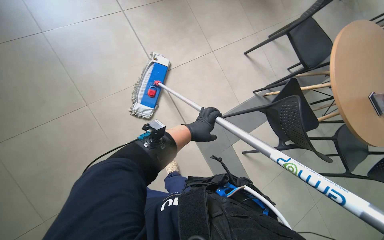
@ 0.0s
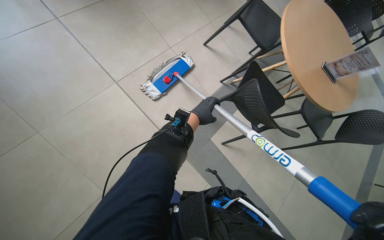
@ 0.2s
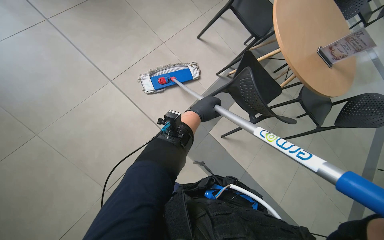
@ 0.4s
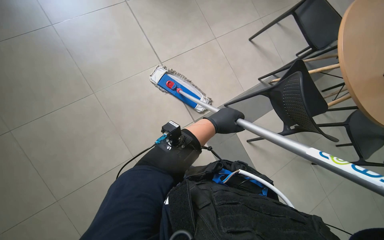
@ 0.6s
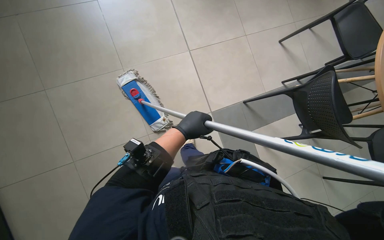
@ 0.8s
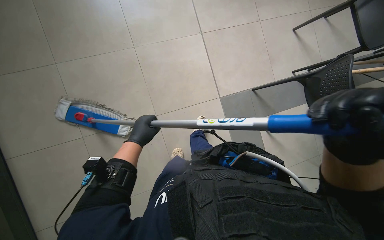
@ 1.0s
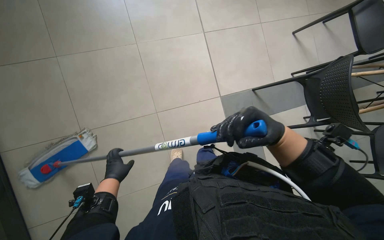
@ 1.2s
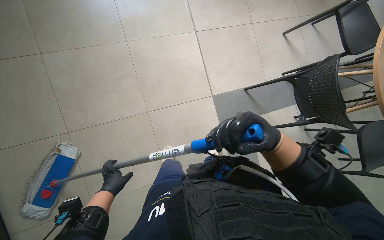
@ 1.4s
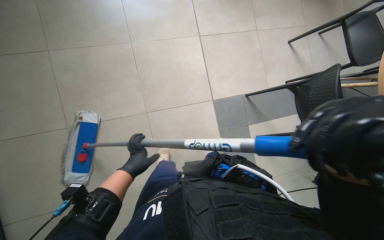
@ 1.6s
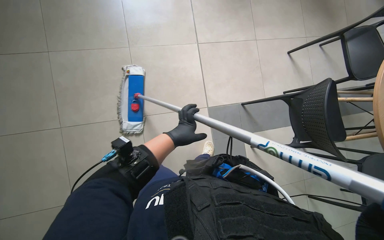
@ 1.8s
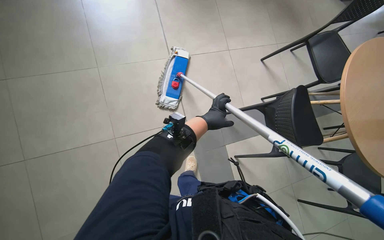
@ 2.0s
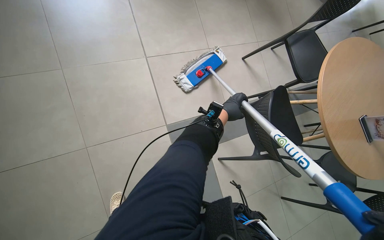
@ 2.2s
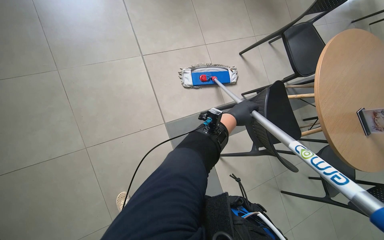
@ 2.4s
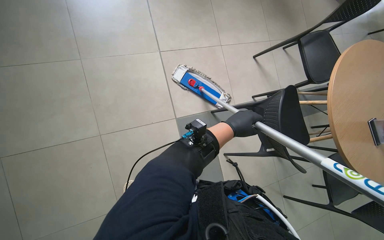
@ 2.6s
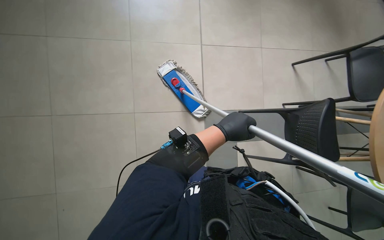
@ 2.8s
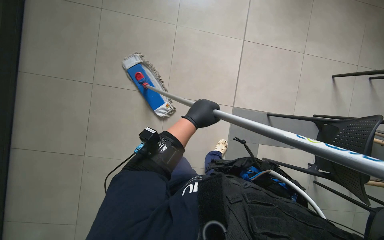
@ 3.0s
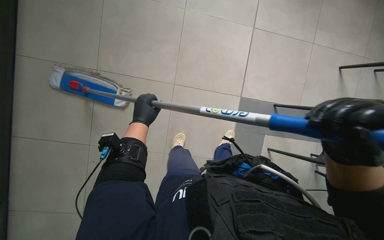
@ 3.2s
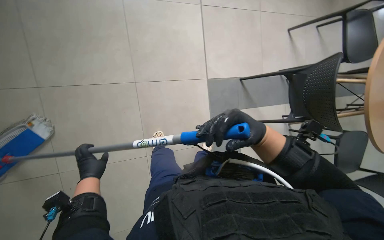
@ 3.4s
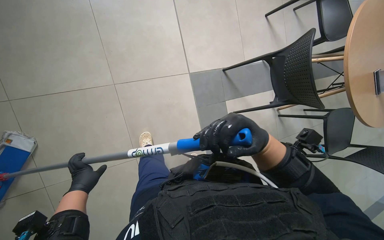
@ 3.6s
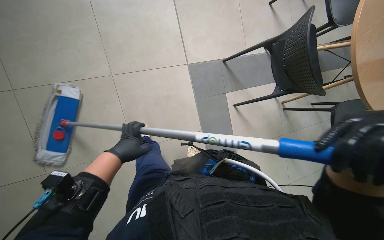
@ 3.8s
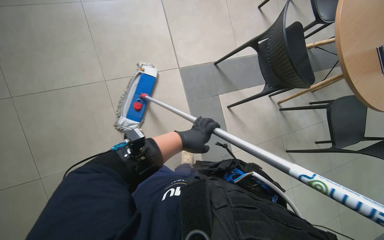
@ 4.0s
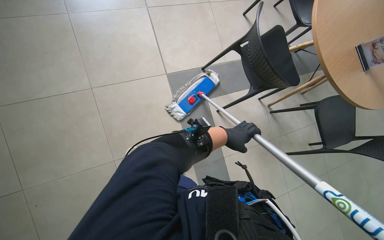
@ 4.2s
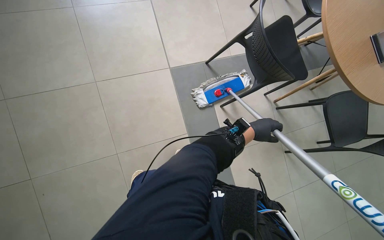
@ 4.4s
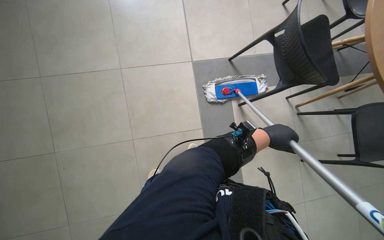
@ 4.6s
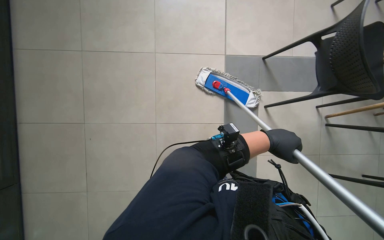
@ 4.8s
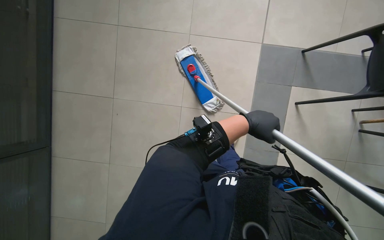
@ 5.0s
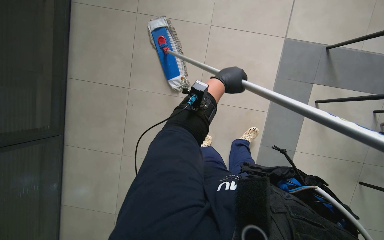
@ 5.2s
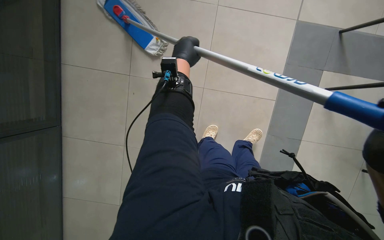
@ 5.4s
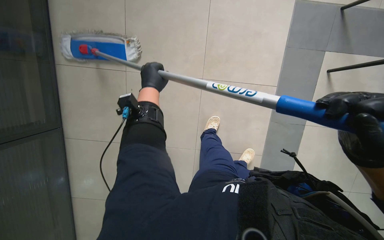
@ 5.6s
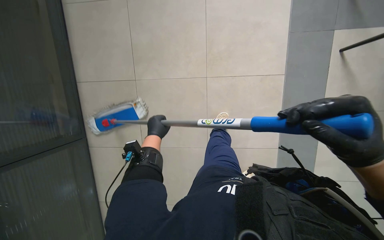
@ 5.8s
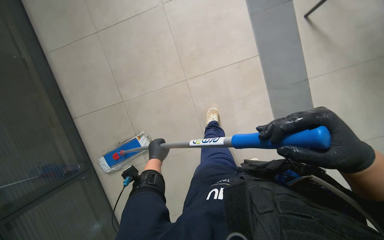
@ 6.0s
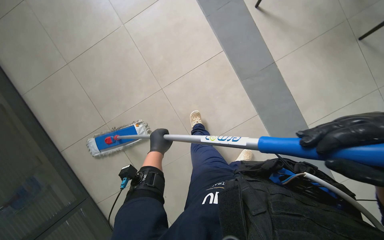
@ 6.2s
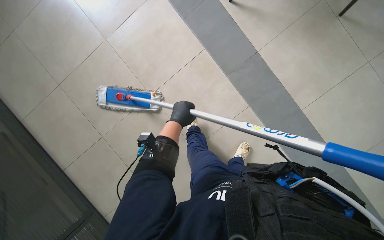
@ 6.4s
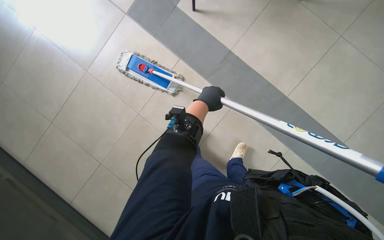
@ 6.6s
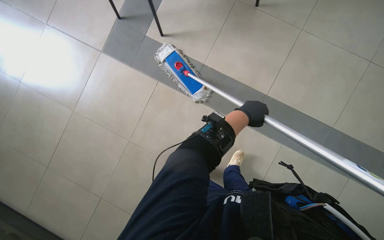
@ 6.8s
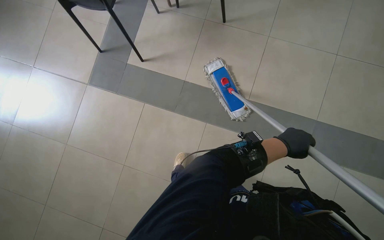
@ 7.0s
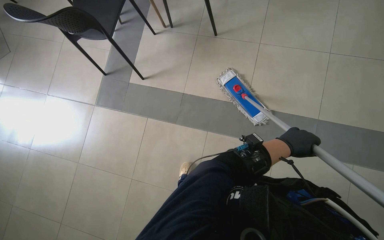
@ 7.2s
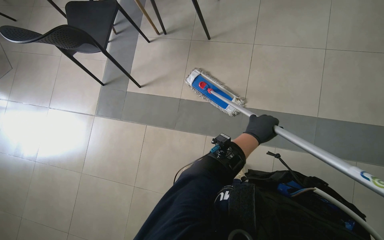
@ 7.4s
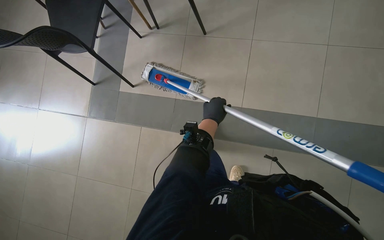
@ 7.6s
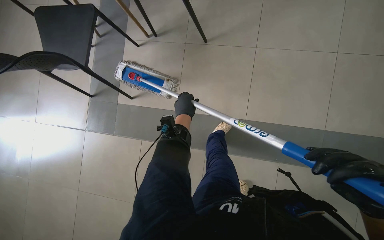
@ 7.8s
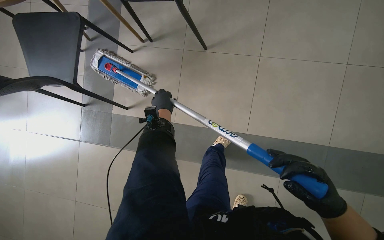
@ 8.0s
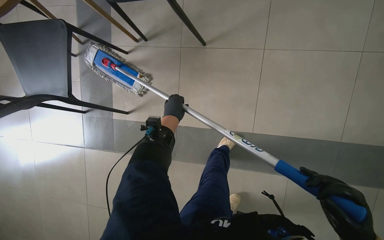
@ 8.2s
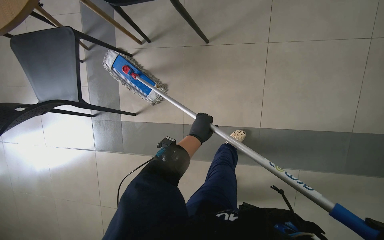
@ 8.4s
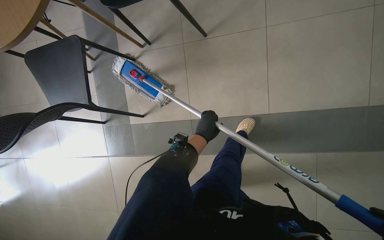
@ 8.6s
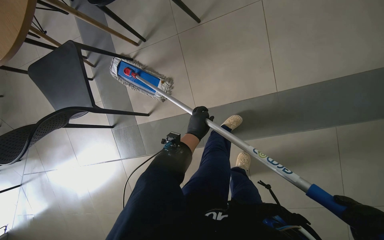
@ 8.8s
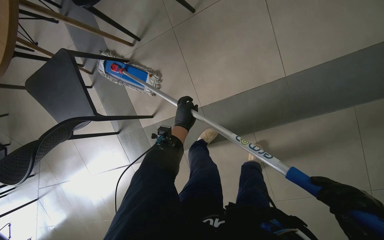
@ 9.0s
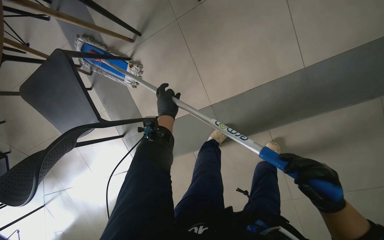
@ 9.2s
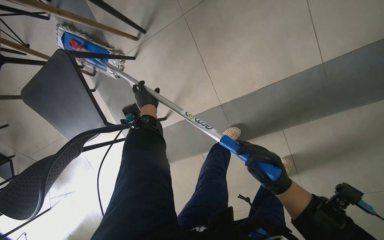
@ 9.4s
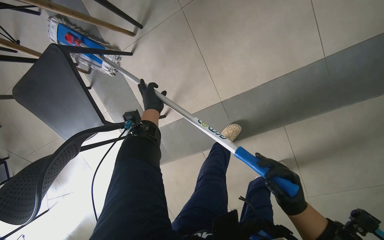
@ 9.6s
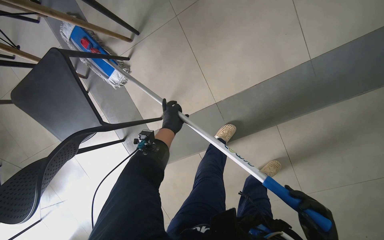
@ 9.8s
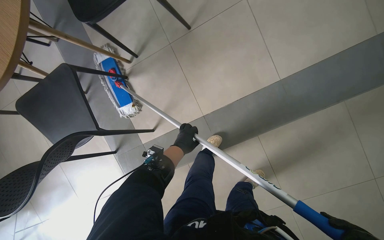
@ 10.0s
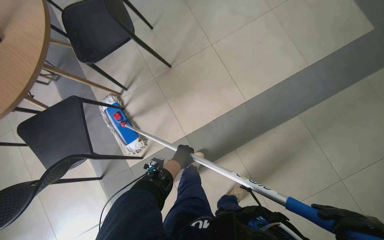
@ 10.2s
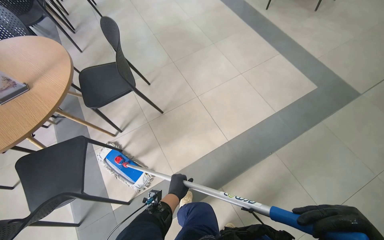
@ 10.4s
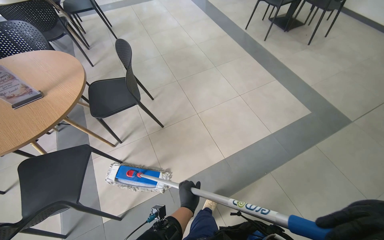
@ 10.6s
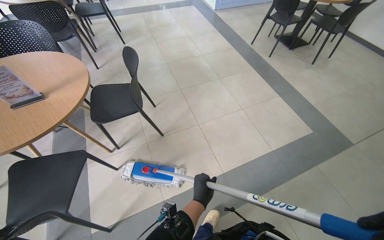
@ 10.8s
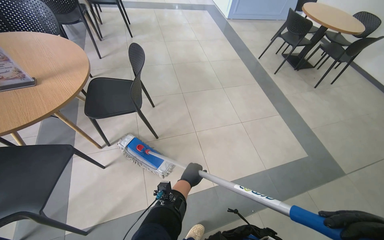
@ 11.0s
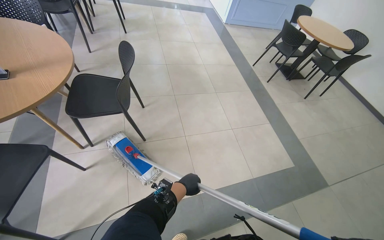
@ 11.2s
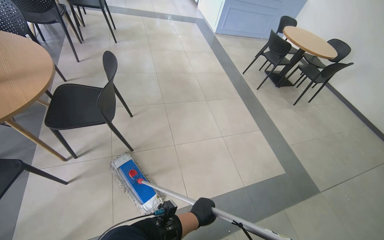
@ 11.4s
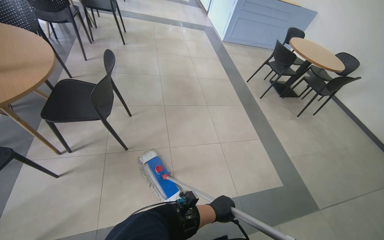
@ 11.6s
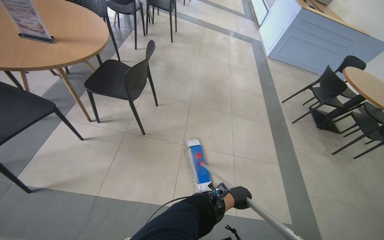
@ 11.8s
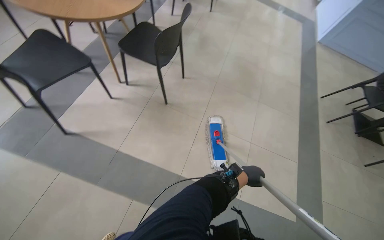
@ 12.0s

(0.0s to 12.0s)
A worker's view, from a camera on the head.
Job: mopping floor.
The whole recording: Mopping cafe floor. The worker mops the cafe floor, moving around tables and chairs, and periodically cleans the mop head in a bucket.
1.6s - 3.0s: The wearer's head swings approximately 35 degrees to the left.
4.4s - 6.0s: The view swings roughly 15 degrees to the left. The view tips downward by about 20 degrees.
6.0s - 7.6s: The camera travels roughly 60 cm. The camera pitches upward, by some 20 degrees. The scene rotates counterclockwise by approximately 55 degrees.
9.0s - 10.4s: The wearer looks about 15 degrees further to the right. The view tips upward by some 35 degrees.
10.4s - 12.0s: The head rotates approximately 50 degrees to the left.

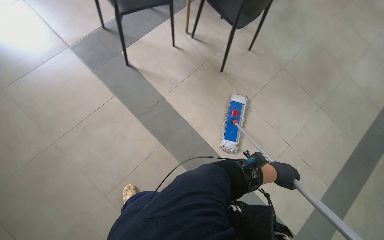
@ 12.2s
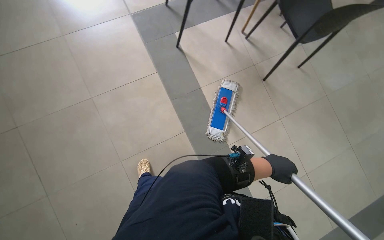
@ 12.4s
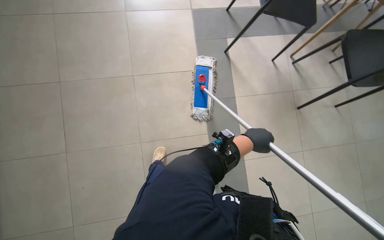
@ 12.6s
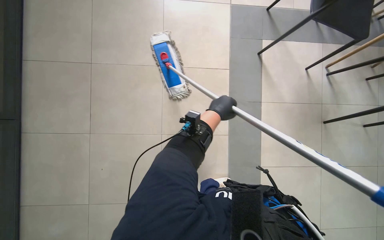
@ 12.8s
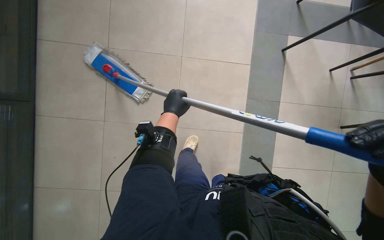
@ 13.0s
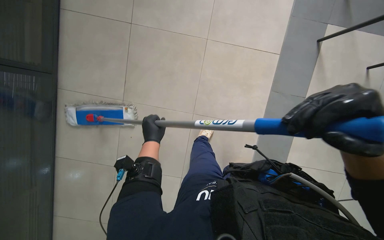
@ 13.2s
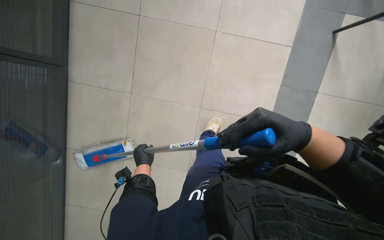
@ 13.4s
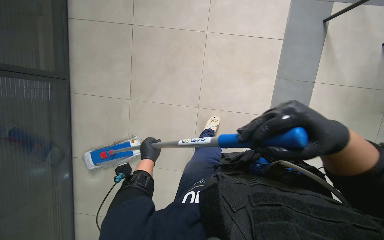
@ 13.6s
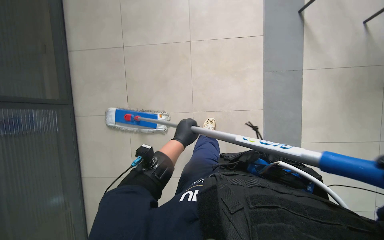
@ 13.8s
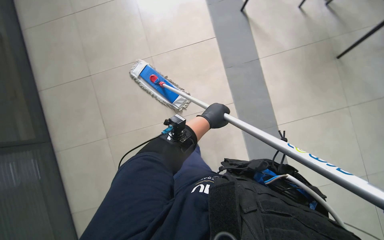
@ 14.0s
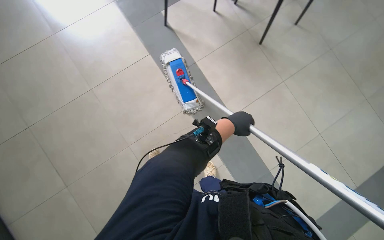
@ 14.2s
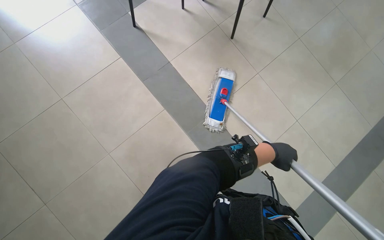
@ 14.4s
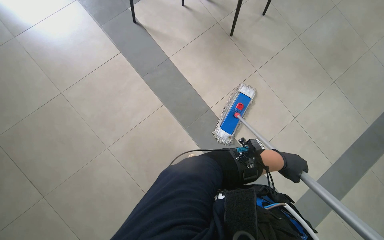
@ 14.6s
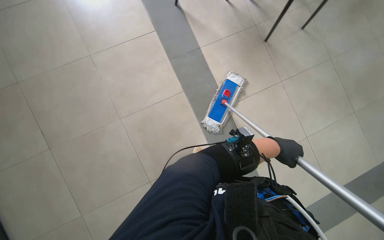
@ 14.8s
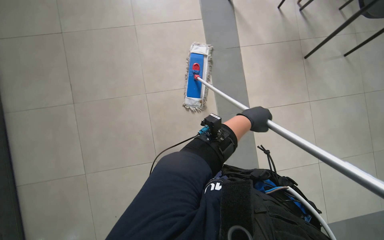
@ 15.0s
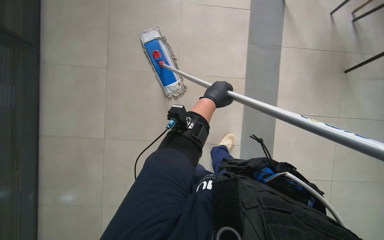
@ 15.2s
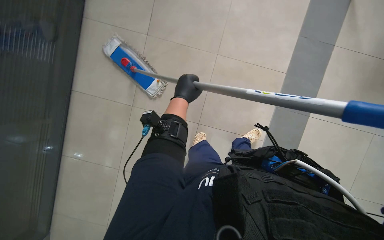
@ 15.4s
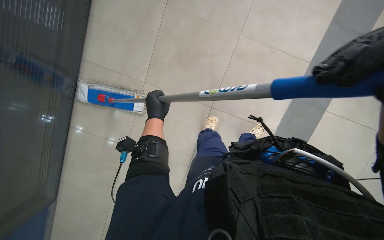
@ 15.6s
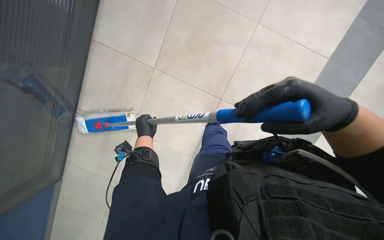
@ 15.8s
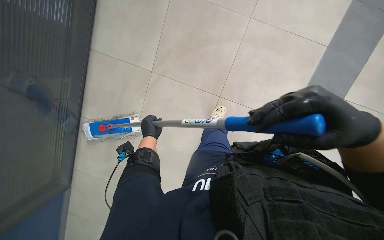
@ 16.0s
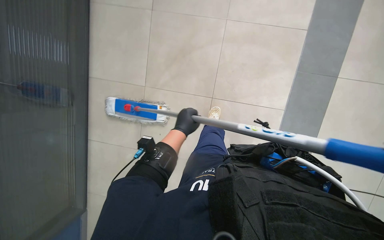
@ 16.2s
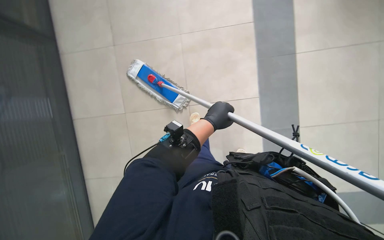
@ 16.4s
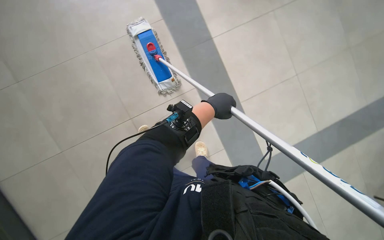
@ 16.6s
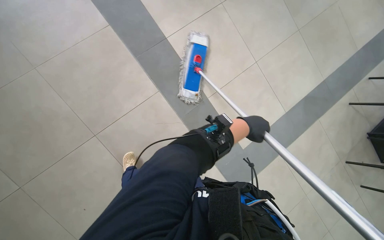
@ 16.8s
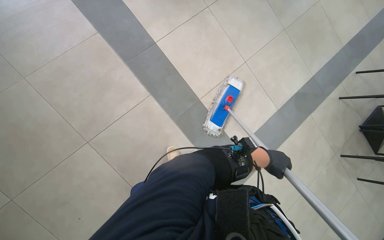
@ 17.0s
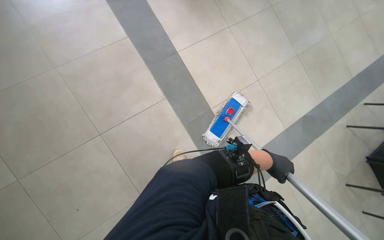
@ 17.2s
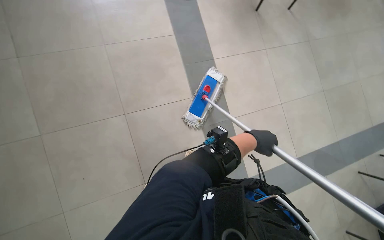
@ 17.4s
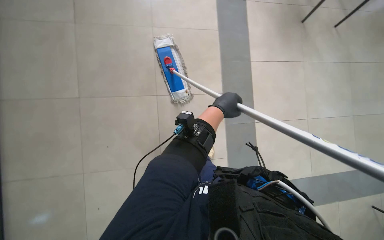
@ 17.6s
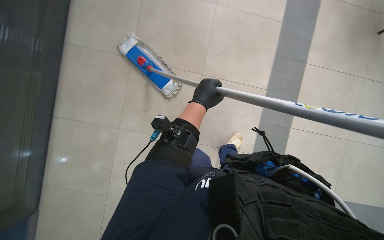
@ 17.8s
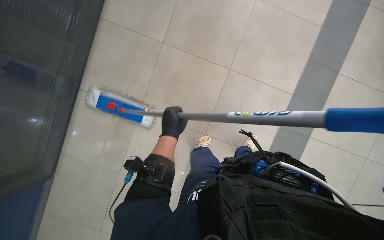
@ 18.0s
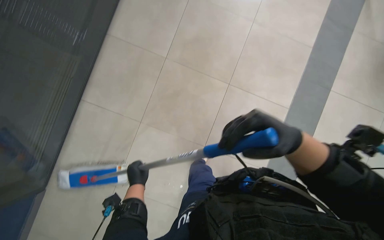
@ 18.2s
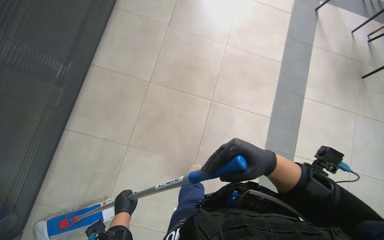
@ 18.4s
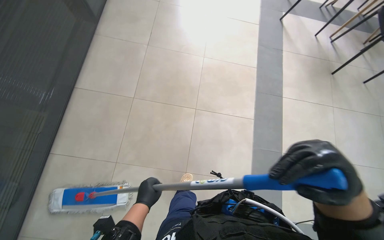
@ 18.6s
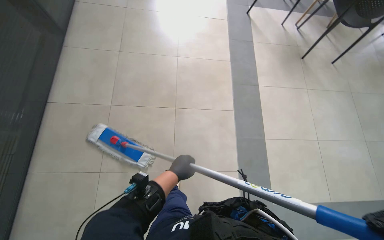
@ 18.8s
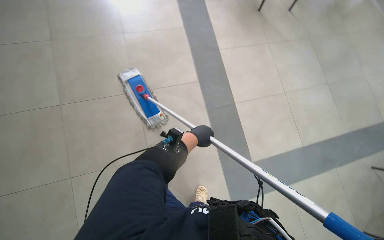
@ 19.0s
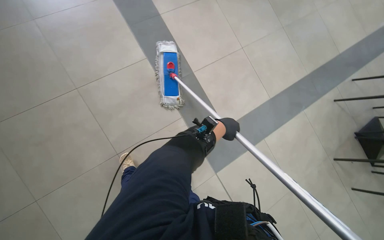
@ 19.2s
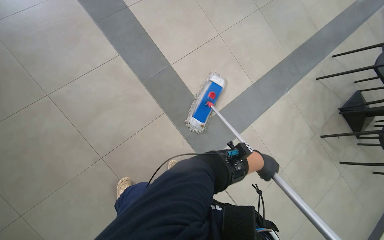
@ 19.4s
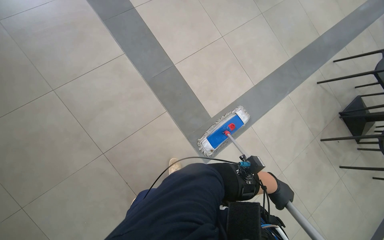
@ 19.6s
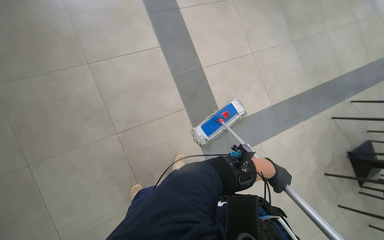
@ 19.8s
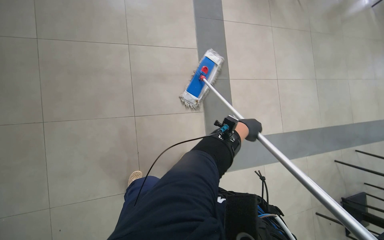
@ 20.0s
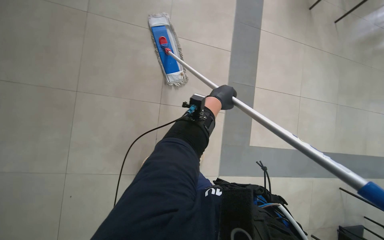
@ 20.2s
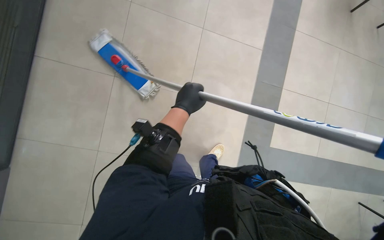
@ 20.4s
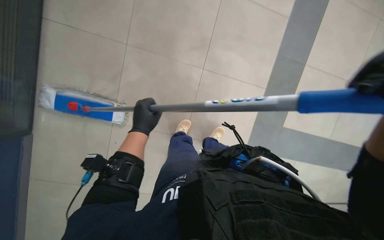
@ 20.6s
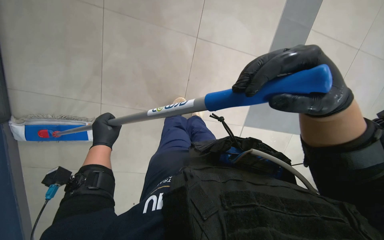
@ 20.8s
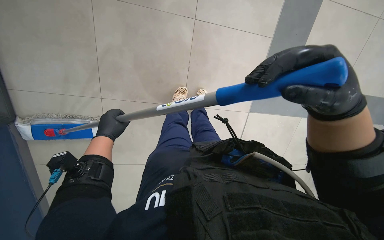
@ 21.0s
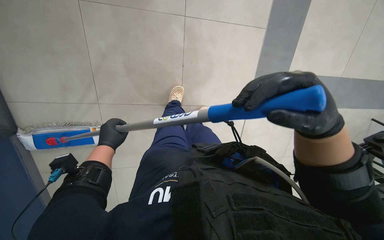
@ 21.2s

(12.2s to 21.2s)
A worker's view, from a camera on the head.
Job: mopping floor.
The whole recording: Mopping cafe floor. The worker mops the cafe floor, moving around tables and chairs, and periodically cleans the mop head in a bucket.
12.2s - 13.8s: The head turns to the left by about 30 degrees.
13.8s - 15.2s: The camera travels approximately 50 cm. Everything in view rotates about 60 degrees clockwise.
15.2s - 16.6s: The left hand reaches about 20 cm to the left, then returns.
16.6s - 18.2s: The left hand goes about 40 cm to the left and down the picture.
18.2s - 19.8s: The left hand goes approximately 50 cm to the right.
19.8s - 21.2s: The left hand is displaced to the left by some 60 cm.
